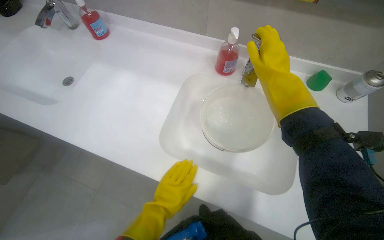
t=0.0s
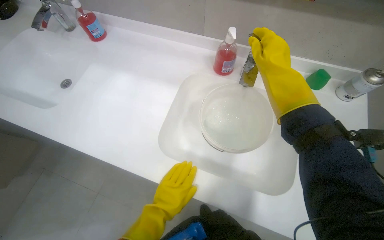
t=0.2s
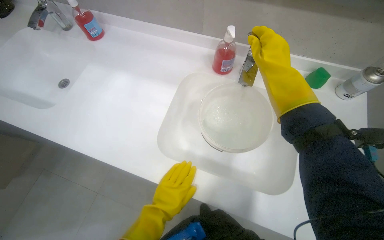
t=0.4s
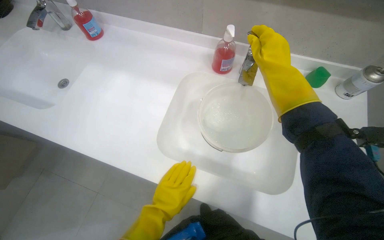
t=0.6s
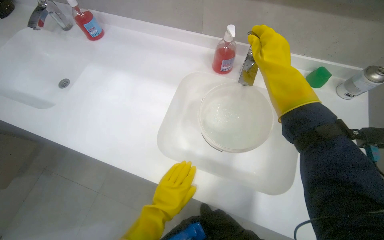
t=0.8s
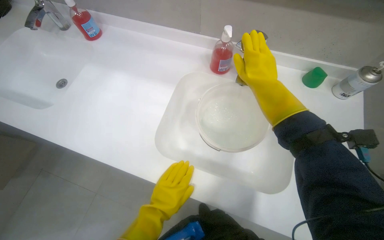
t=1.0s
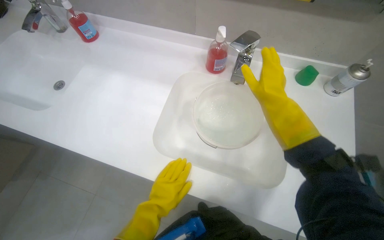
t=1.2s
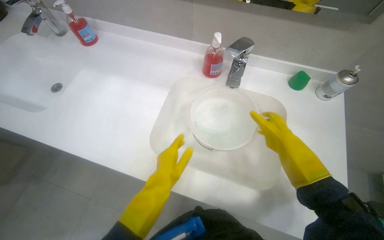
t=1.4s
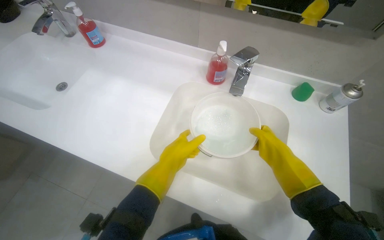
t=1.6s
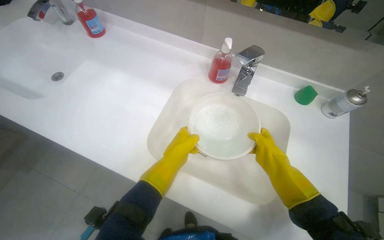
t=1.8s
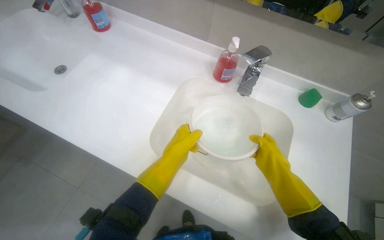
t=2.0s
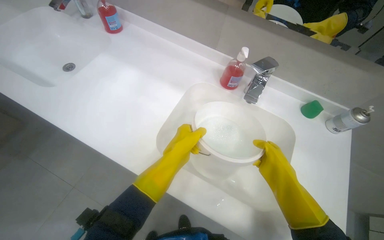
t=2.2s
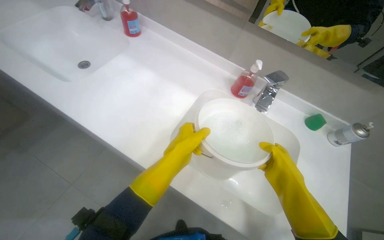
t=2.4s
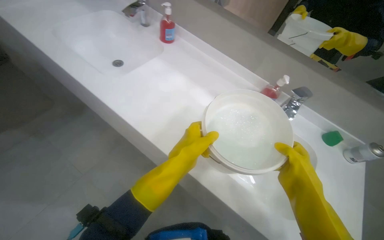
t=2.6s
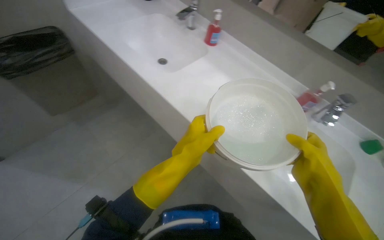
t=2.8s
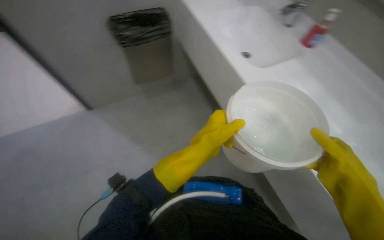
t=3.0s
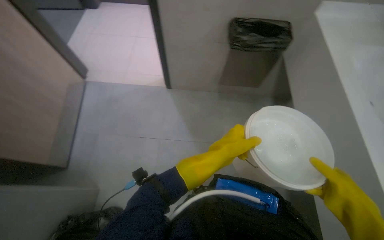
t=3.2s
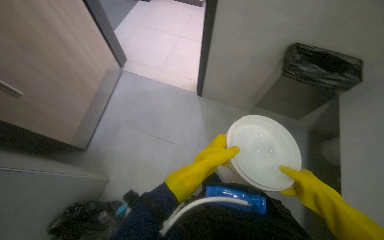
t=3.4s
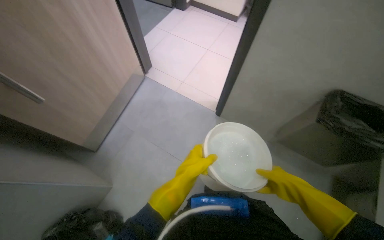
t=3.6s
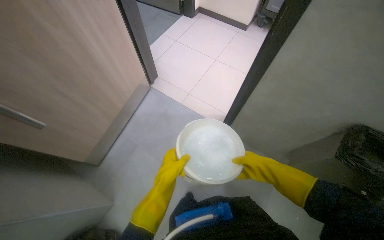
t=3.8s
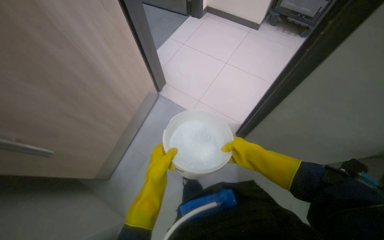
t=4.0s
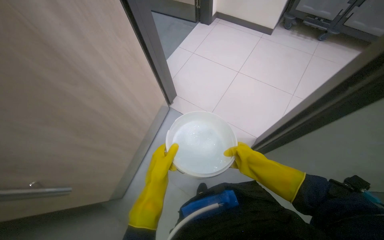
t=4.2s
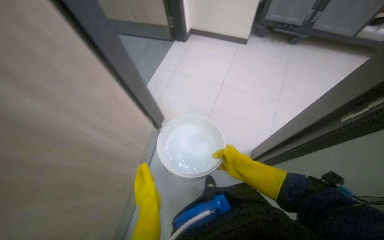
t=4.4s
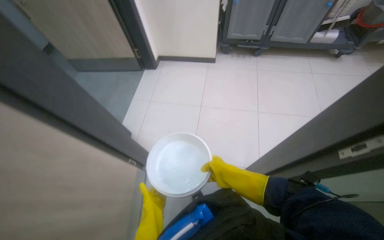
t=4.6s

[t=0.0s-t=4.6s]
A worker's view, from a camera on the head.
Job: preparing cleaning supplies.
The whole recording: Filling bucket with water. The worker fills a white bucket with water from the sink.
t=0.0s to t=1.6s: The left hand heads up the picture, covering approximately 15 cm, while the right hand moves down the picture and to the right, approximately 20 cm.
t=1.6s to t=3.0s: The wearer moves roughly 40 cm. The wearer looks roughly 45 degrees further to the left.
t=3.0s to t=4.6s: The camera is carried about 50 cm. The wearer's head swings approximately 30 degrees to the left. The camera pitches upward, by approximately 15 degrees.

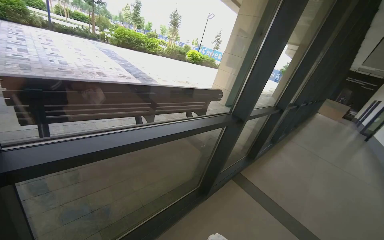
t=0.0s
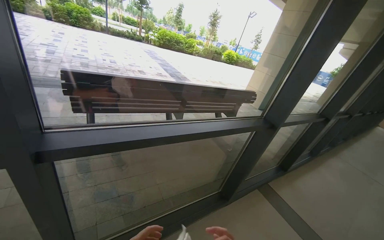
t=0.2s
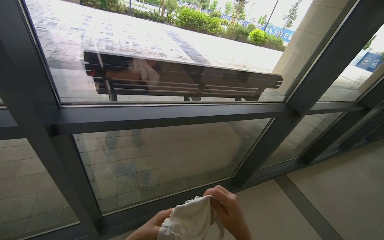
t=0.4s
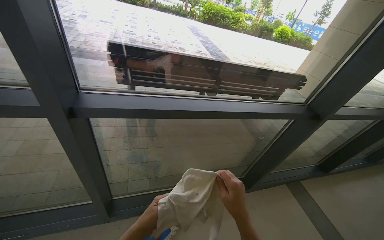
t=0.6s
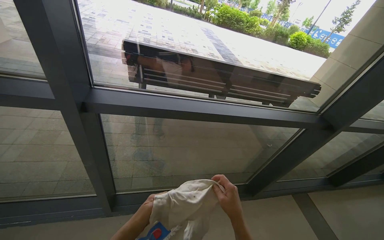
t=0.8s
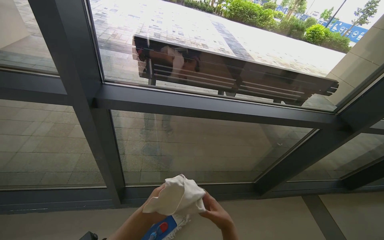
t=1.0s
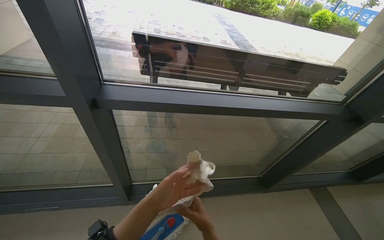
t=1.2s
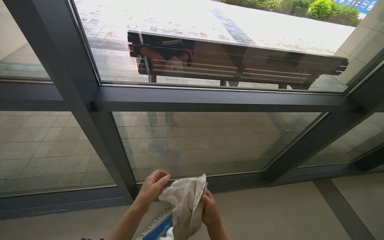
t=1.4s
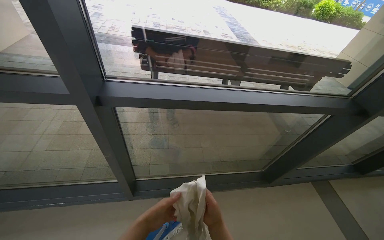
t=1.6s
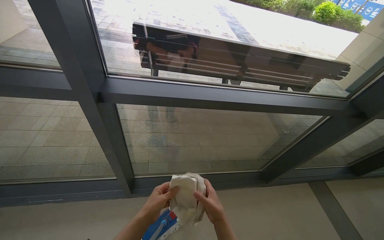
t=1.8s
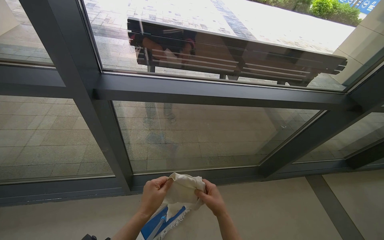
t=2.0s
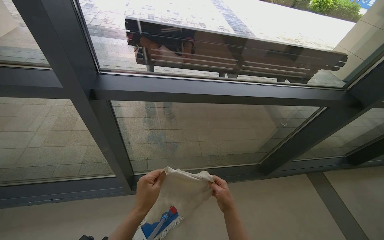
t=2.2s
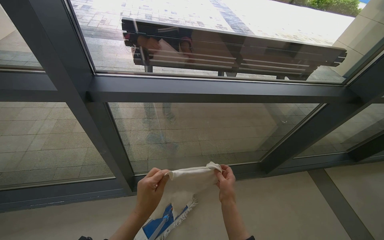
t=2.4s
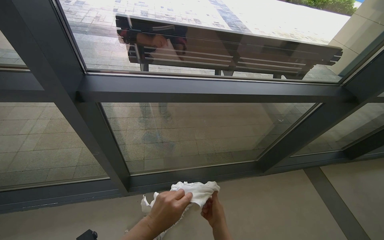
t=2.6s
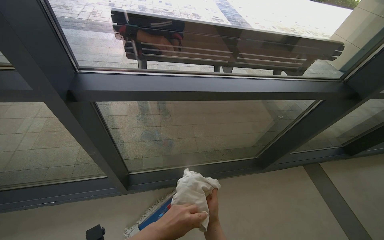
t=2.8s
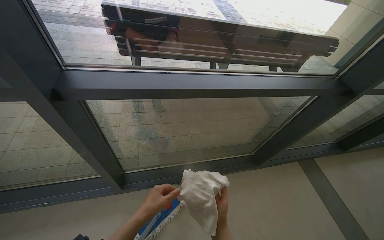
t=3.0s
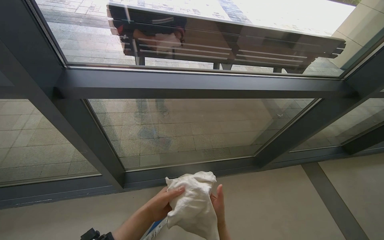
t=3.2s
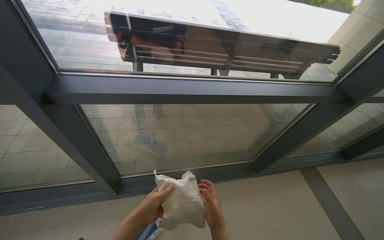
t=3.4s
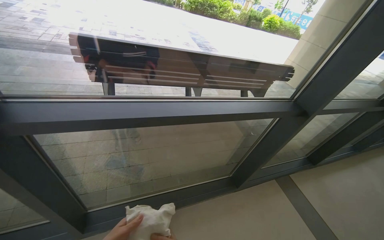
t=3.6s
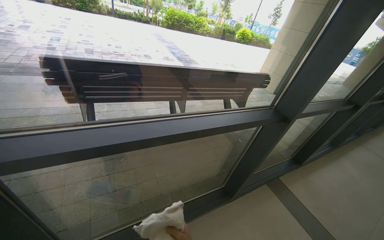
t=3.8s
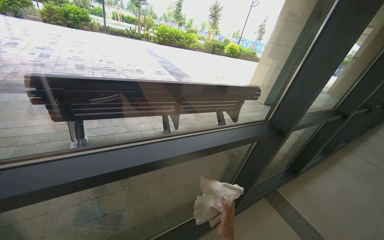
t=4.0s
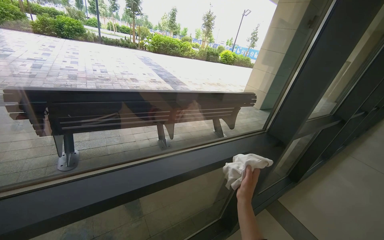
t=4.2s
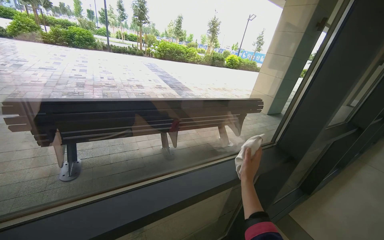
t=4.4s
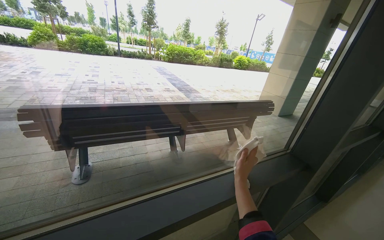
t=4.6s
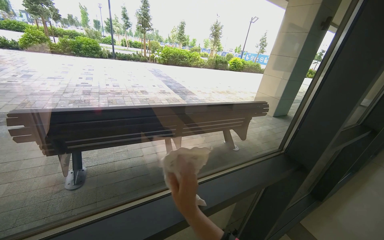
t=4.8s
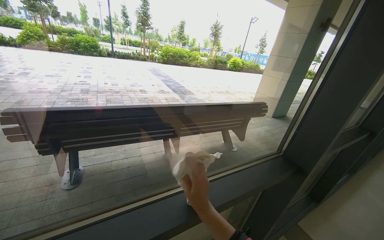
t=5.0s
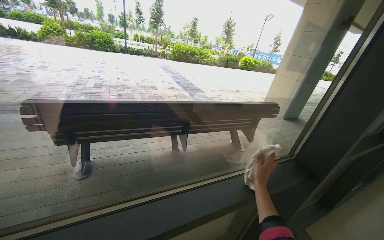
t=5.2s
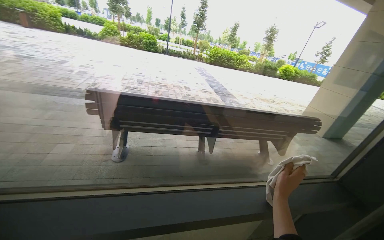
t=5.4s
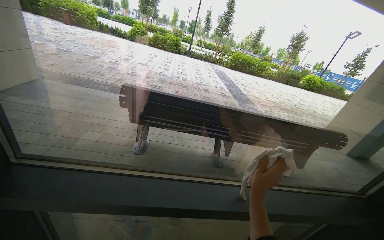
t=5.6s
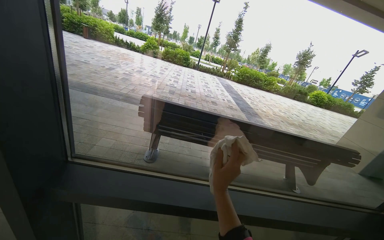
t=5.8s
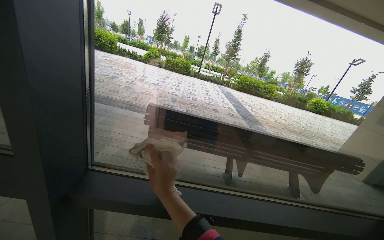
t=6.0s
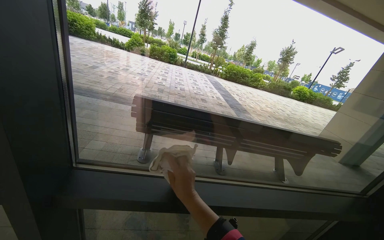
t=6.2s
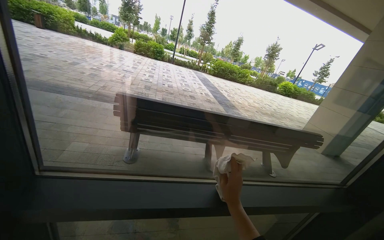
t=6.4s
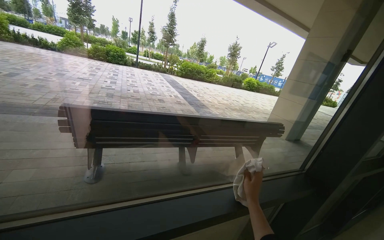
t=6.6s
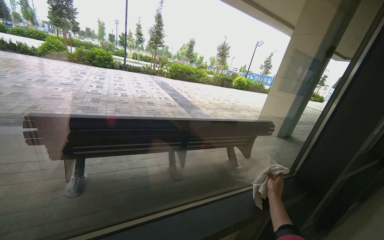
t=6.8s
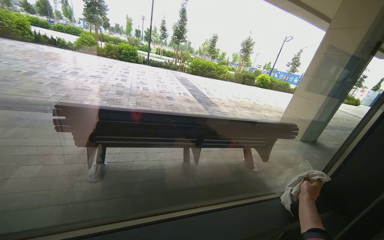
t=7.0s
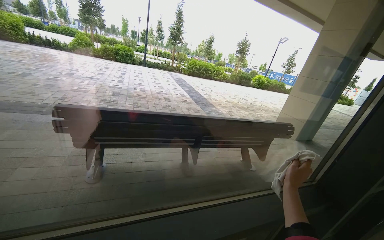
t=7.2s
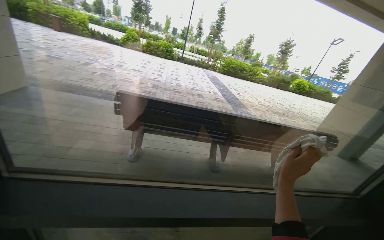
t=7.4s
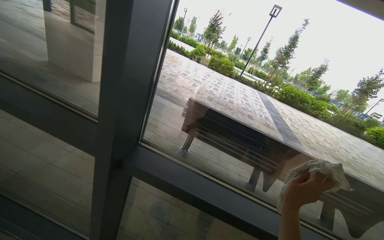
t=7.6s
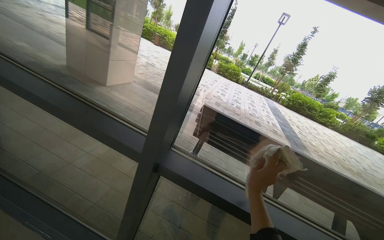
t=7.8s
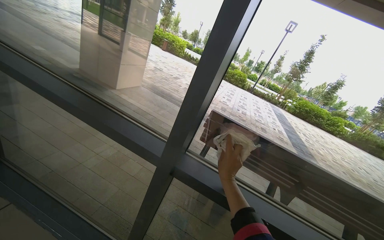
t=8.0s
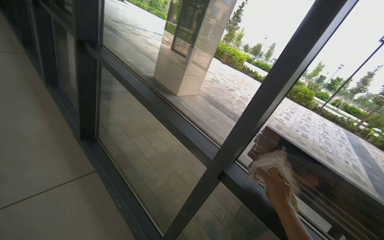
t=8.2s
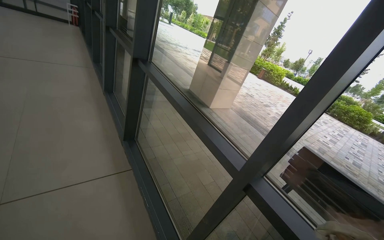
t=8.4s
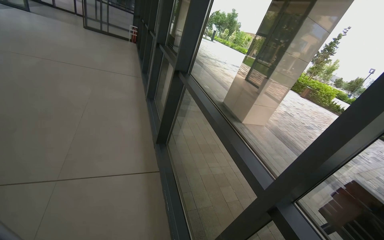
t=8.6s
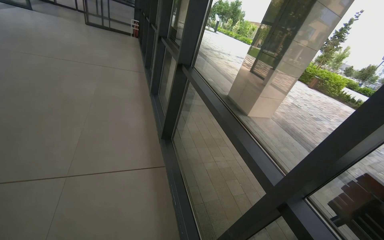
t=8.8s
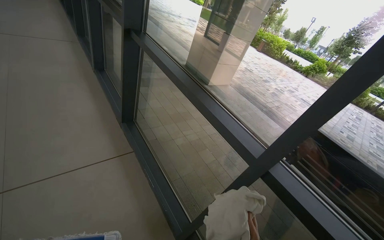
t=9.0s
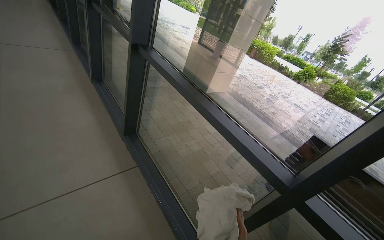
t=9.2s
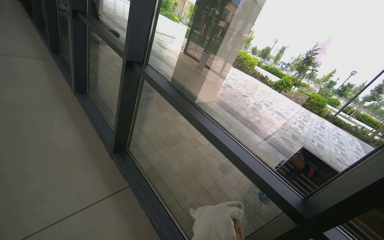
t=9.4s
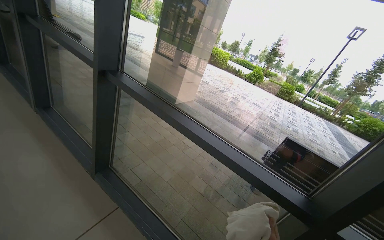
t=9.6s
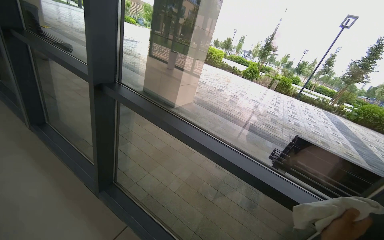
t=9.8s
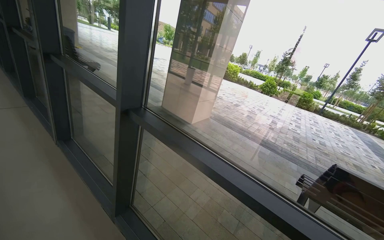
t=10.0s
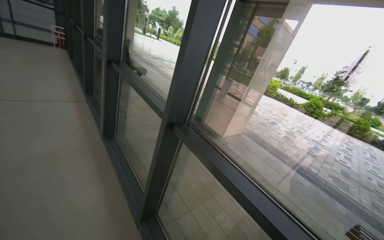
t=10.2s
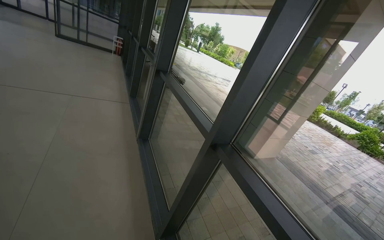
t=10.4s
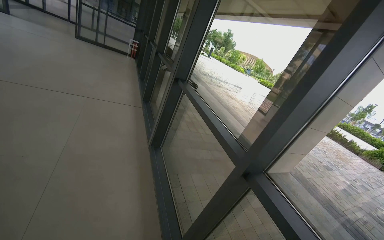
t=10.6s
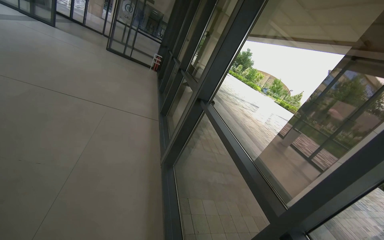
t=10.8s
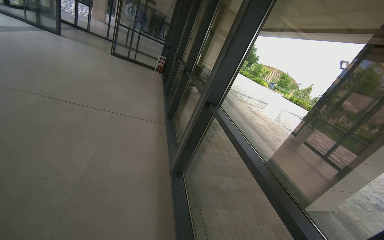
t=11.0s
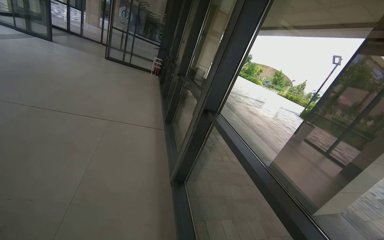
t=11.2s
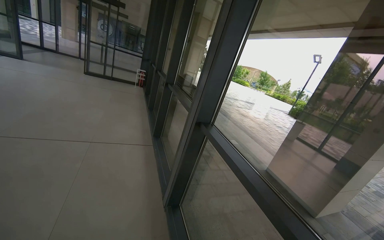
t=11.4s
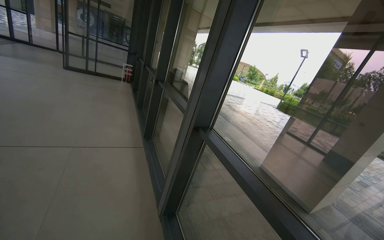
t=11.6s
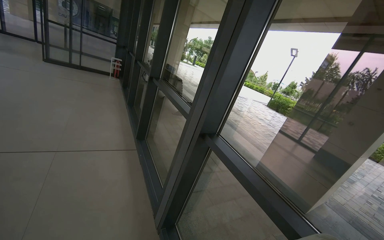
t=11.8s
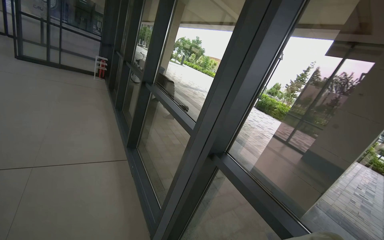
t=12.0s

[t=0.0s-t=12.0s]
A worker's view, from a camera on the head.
Job: cleaning windows.
The whole recording: Cleaning building glass windows. The worker cleans the large glass windows frame and doors of the building.
t=0.0s to t=1.6s: The wearer looks about 35 degrees further to the left.
t=1.6s to t=3.0s: The hands stay close to where they were, moving slightly.
t=3.0s to t=4.4s: The head turns to the right by approximately 20 degrees. The view tilts some 20 degrees upward.
t=4.4s to t=6.0s: The wearer's head swings about 30 degrees to the left.
t=6.0s to t=7.6s: The head turns to the left by roughly 15 degrees.
t=7.6s to t=9.0s: The wearer's head swings roughly 35 degrees to the left.
t=9.0s to t=10.4s: The camera travels approximately 90 cm. The wearer looks about 15 degrees further upward.
t=10.4s to t=12.0s: The wearer moves approximately 1.5 m.

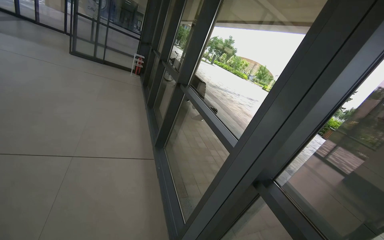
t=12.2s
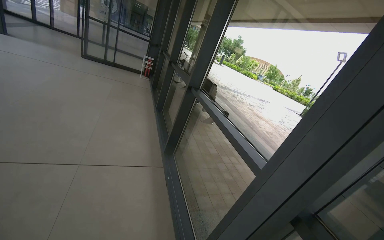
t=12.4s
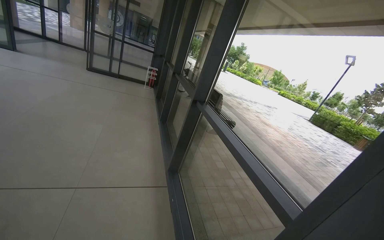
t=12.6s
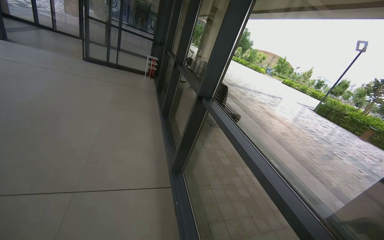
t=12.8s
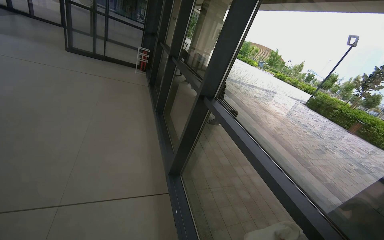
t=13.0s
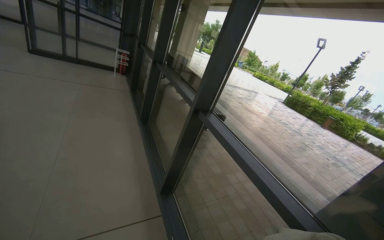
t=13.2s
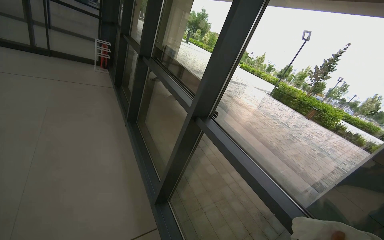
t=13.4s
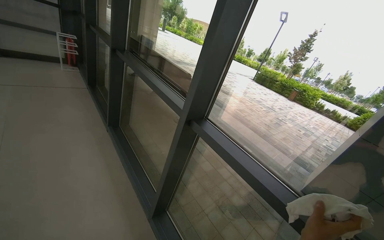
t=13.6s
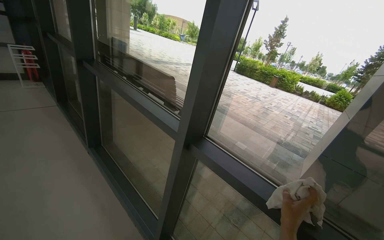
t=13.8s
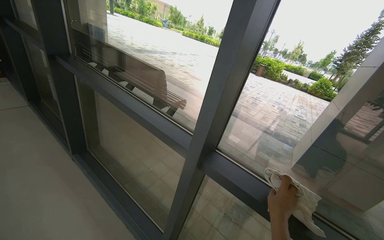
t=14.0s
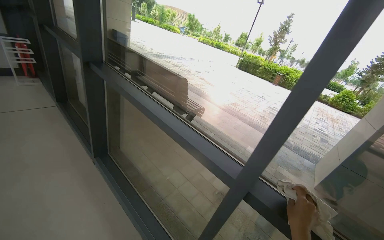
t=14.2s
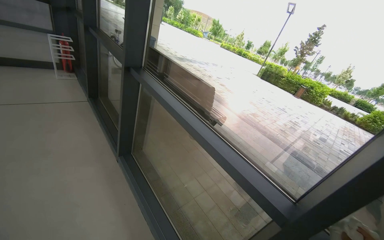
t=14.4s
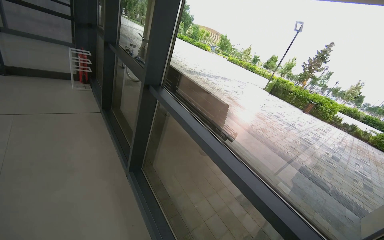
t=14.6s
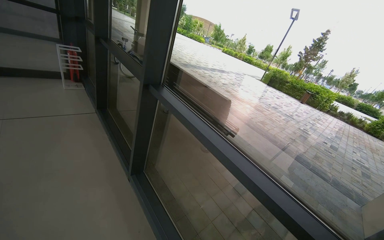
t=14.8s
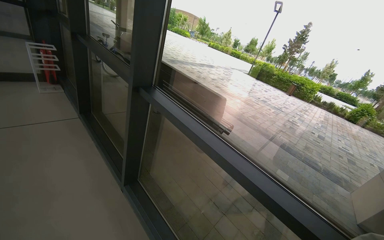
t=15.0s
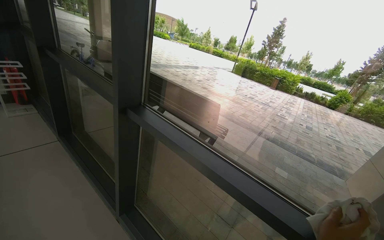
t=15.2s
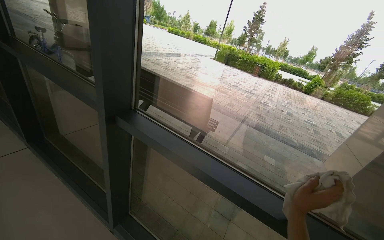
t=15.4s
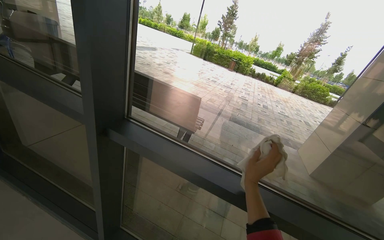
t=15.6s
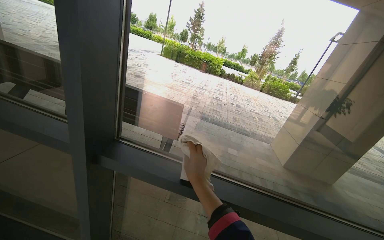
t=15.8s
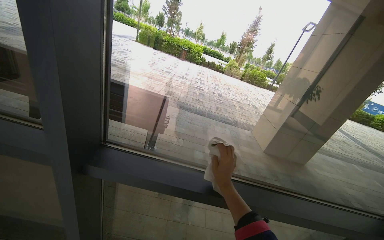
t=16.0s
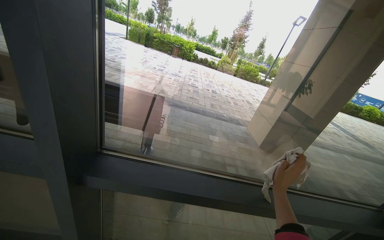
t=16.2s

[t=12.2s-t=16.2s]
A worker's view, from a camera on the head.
Job: cleaning windows.
The whole recording: Cleaning building glass windows. The worker cleans the large glass windows frame and doors of the building.
t=12.2s to t=13.6s: The wearer moves approximately 1.5 m. The head turns to the right by some 15 degrees.
t=13.6s to t=14.8s: The head travels roughly 90 cm.
t=14.8s to t=16.2s: The camera travels about 80 cm. The head turns to the right by about 50 degrees. The camera pitches downward, by roughly 10 degrees.
